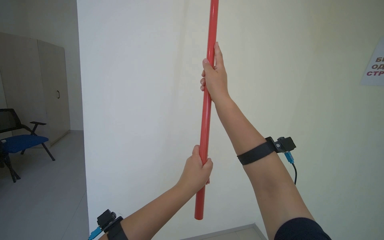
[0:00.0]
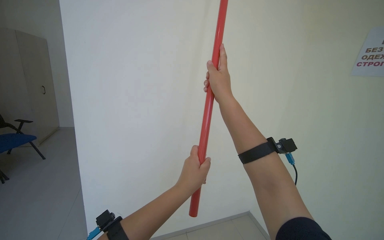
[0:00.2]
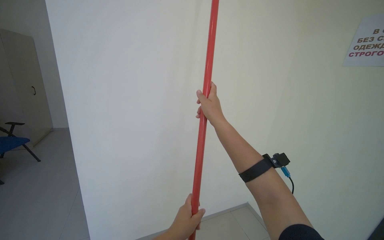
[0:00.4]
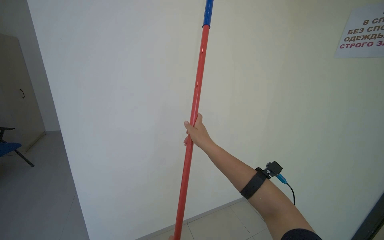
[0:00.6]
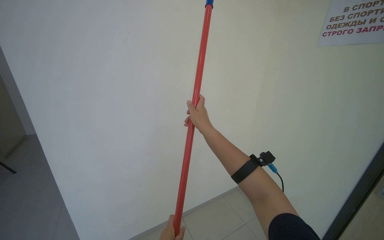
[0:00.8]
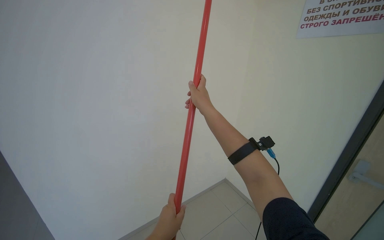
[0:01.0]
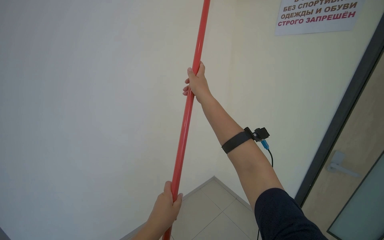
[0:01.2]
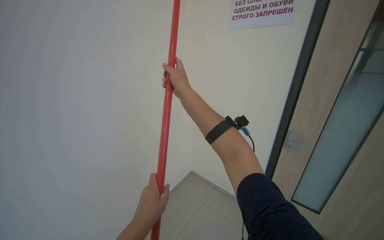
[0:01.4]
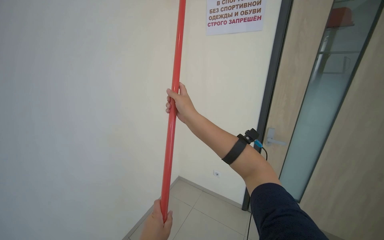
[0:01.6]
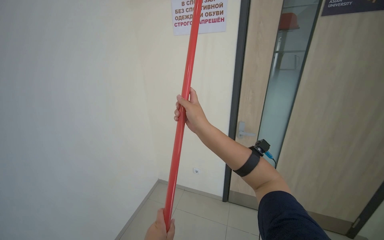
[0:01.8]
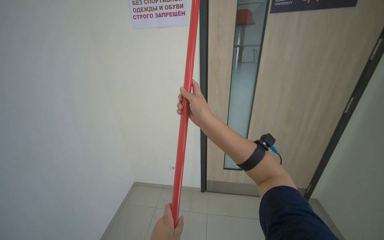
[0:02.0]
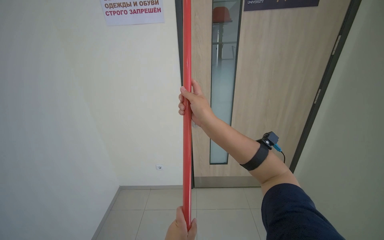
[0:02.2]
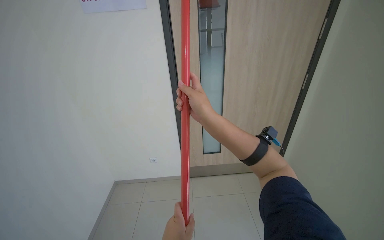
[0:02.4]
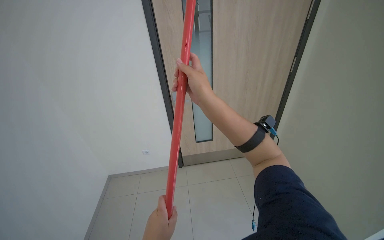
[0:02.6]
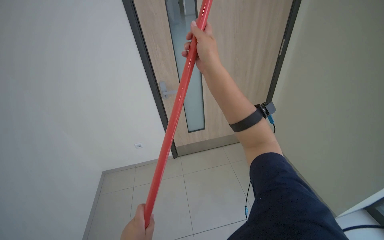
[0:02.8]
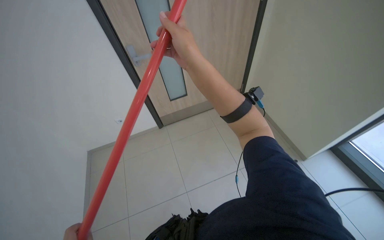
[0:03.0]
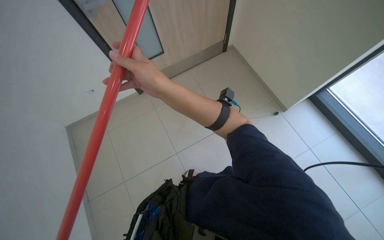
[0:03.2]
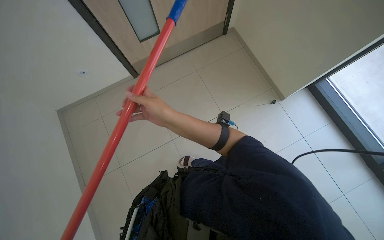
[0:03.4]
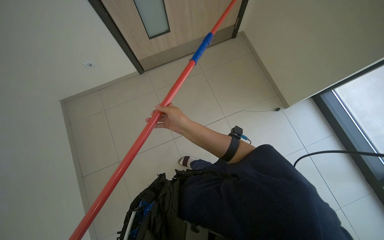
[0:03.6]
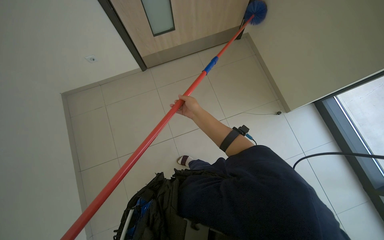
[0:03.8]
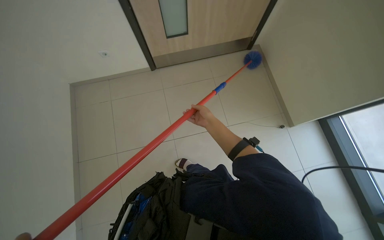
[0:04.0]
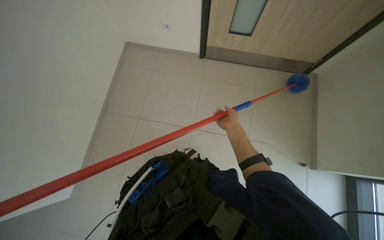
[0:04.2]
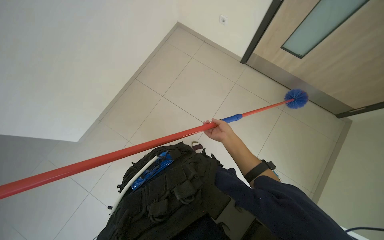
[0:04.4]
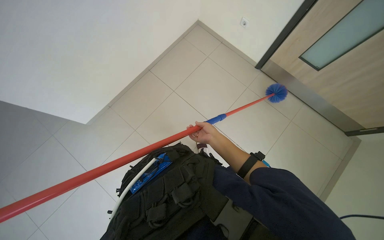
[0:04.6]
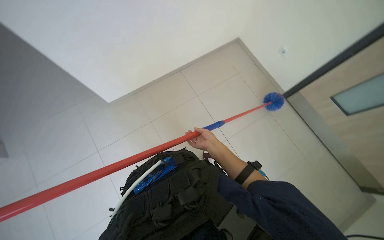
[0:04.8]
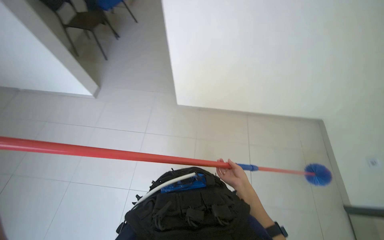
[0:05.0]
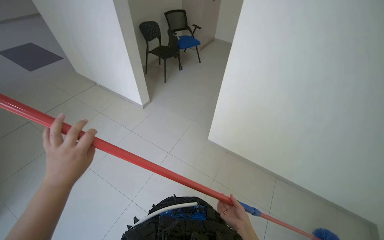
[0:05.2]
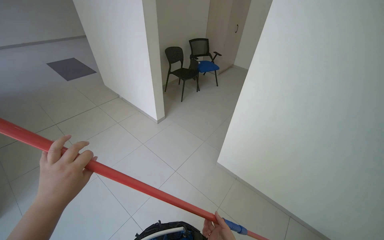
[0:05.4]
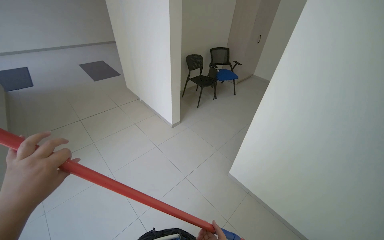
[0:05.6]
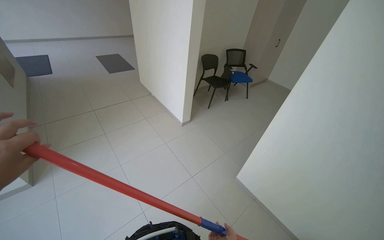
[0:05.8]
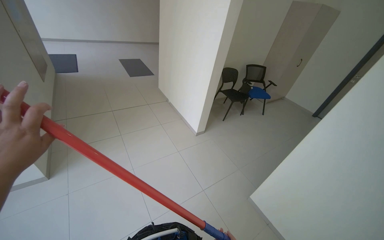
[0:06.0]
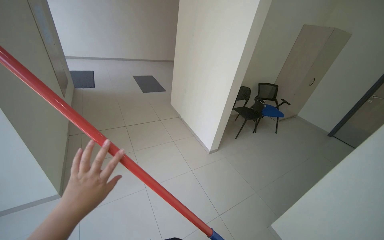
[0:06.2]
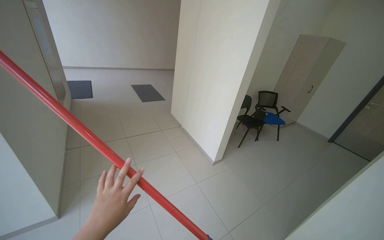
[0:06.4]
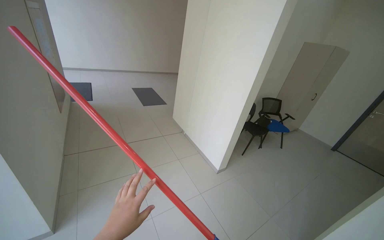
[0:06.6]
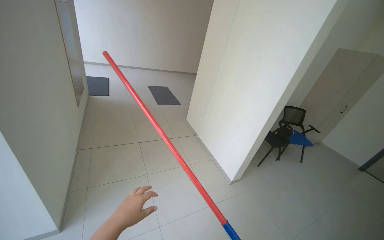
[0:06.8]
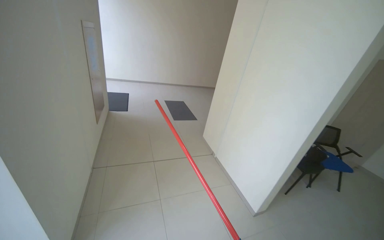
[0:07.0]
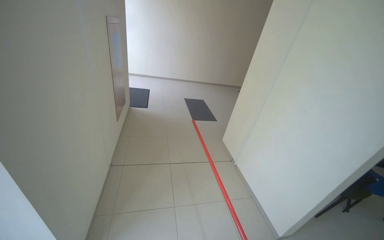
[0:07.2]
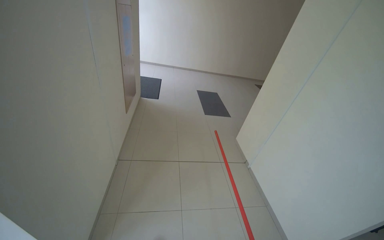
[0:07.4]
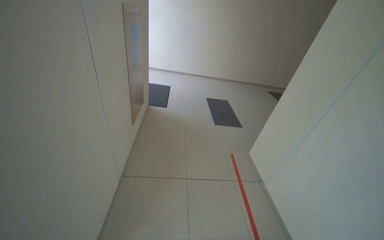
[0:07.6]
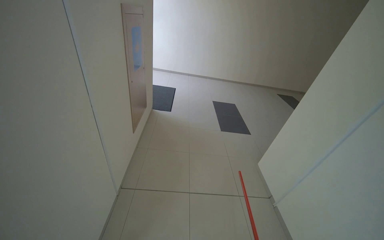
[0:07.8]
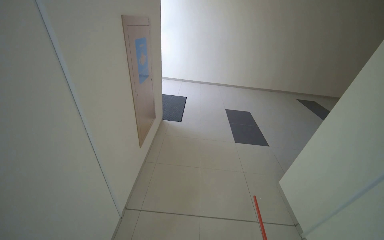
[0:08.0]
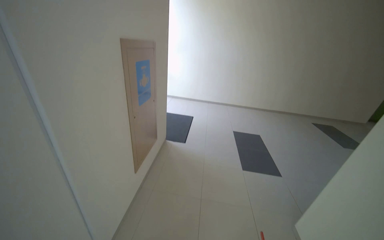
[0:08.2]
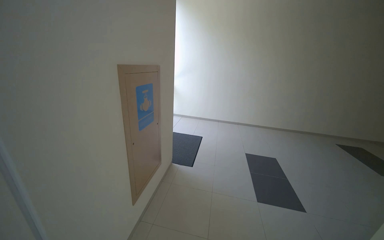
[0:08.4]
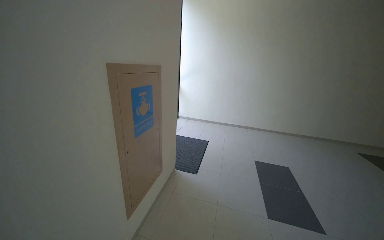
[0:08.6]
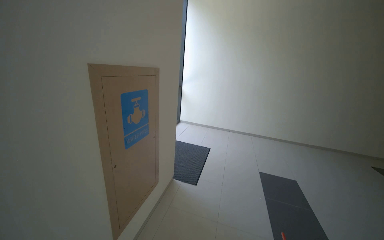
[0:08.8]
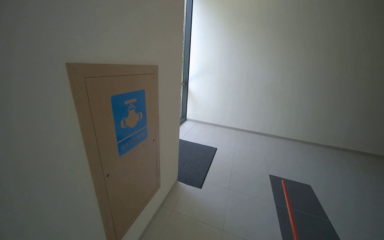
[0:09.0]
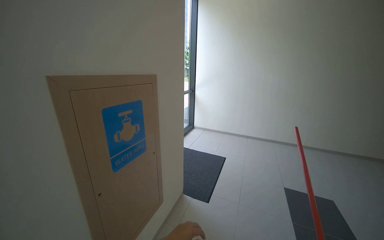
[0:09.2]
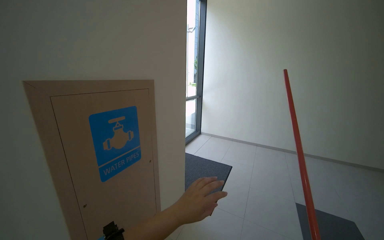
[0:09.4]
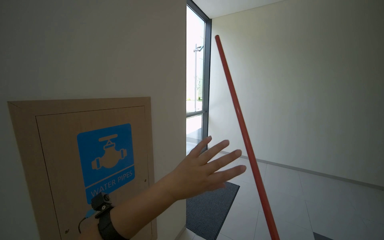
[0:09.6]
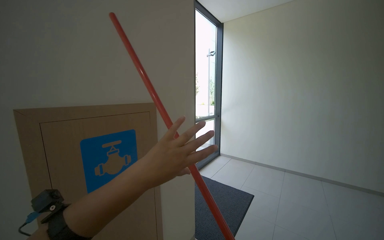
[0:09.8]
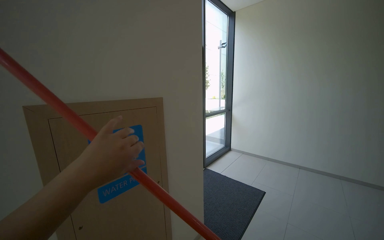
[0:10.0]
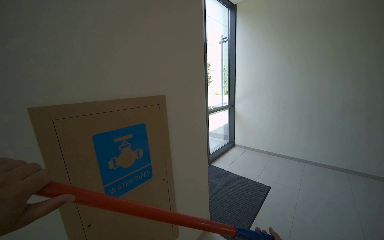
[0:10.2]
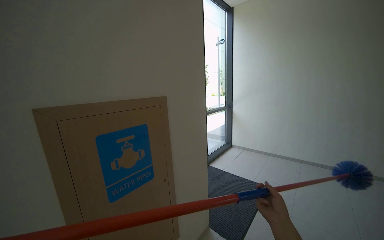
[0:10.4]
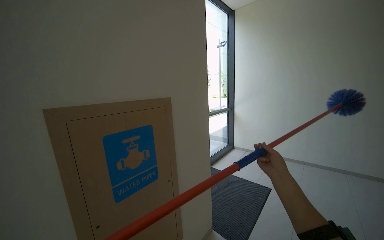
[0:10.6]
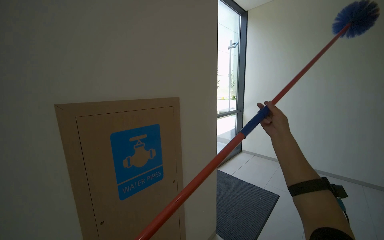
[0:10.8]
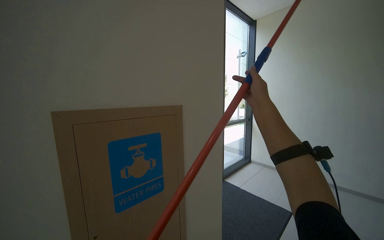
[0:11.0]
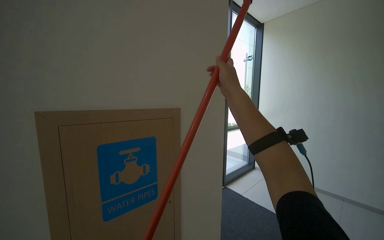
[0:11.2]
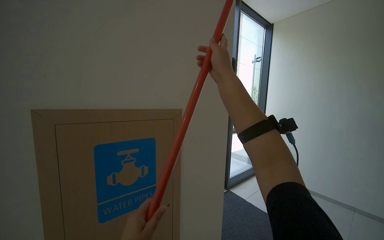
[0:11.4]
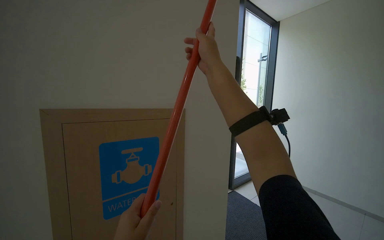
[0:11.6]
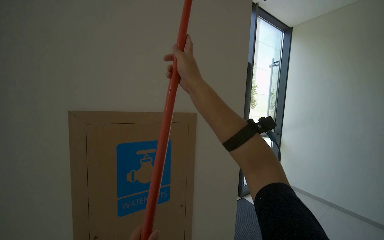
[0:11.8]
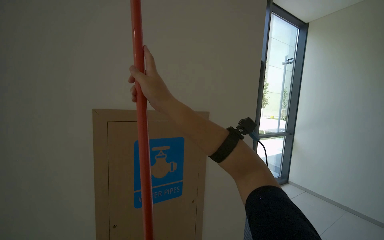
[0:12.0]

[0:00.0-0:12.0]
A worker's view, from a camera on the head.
Job: cleaning windows.
The whole recording: Dusting high surfaces in hallway. The worker uses a duster to clean high glass windows, ceiling corners, and walls in the hallway.
0:00.0 to 0:01.6: The wearer looks some 50 degrees further to the right. The camera pitches downward, by some 15 degrees.
0:01.6 to 0:03.0: The head rotates roughly 60 degrees to the right. The view tilts approximately 30 degrees downward.
0:03.0 to 0:04.4: The view tilts approximately 30 degrees downward. The scene turns approximately 40 degrees clockwise in the picture.
0:06.0 to 0:07.6: The camera is carried approximately 1 m. The wearer's head swings approximately 30 degrees to the left.
0:07.6 to 0:09.0: The head travels about 1 m. The camera sweeps to the left, by approximately 25 degrees. The camera pitches upward, by approximately 20 degrees.
0:09.0 to 0:10.4: The wearer moves roughly 40 cm. The view pans to the left by some 20 degrees.
0:10.4 to 0:12.0: The view pans to the left by roughly 20 degrees. The right hand moves up the picture and to the left, approximately 50 cm.

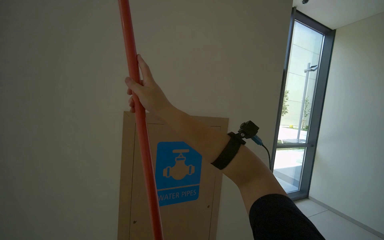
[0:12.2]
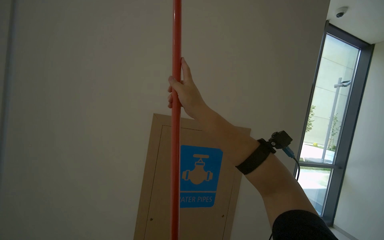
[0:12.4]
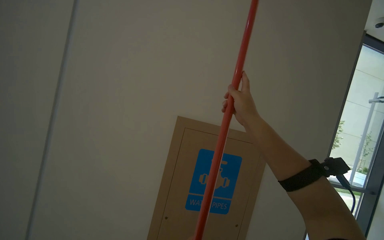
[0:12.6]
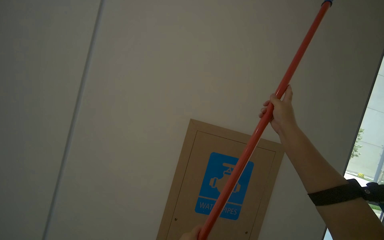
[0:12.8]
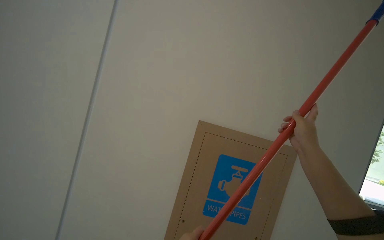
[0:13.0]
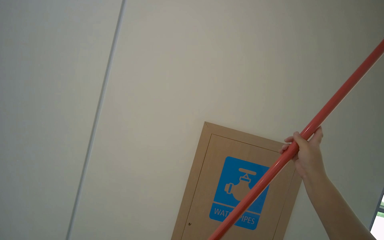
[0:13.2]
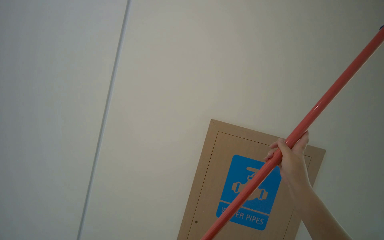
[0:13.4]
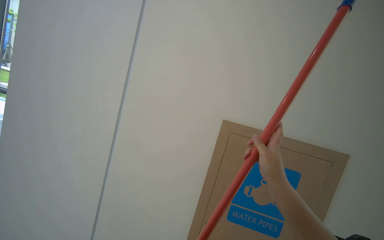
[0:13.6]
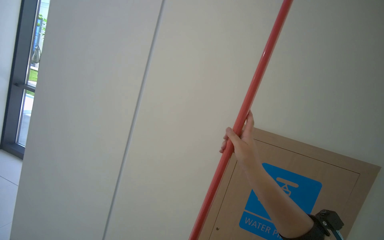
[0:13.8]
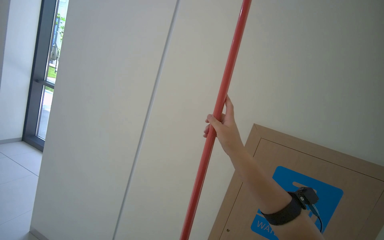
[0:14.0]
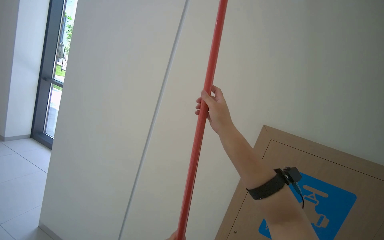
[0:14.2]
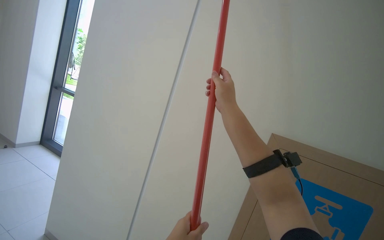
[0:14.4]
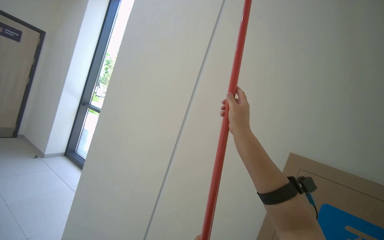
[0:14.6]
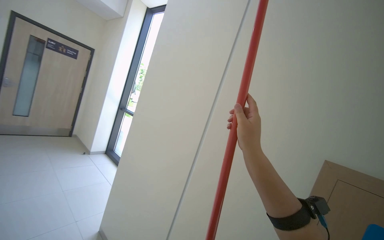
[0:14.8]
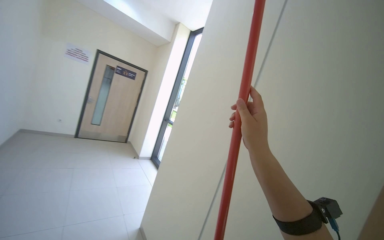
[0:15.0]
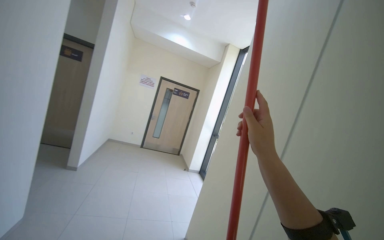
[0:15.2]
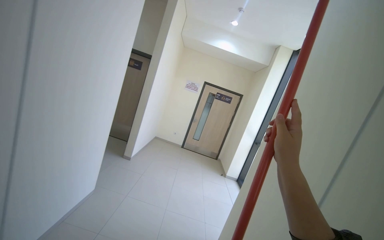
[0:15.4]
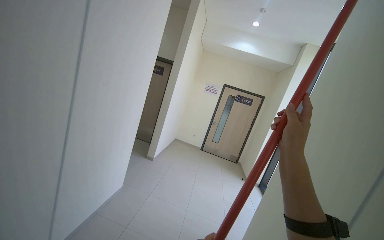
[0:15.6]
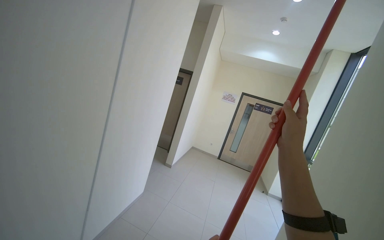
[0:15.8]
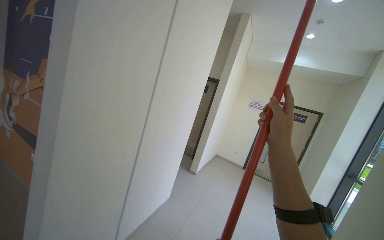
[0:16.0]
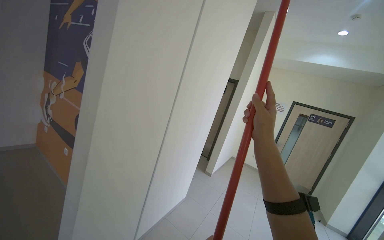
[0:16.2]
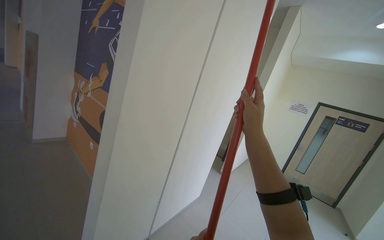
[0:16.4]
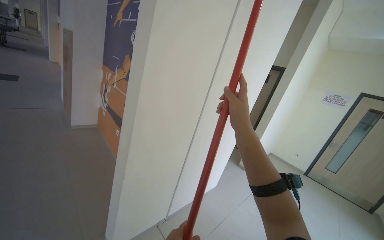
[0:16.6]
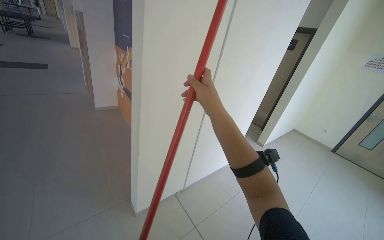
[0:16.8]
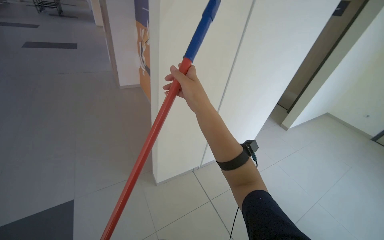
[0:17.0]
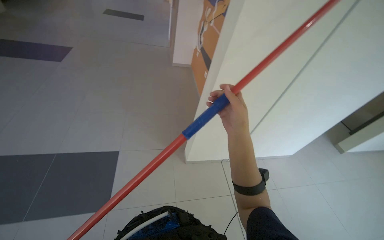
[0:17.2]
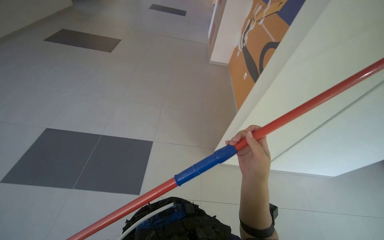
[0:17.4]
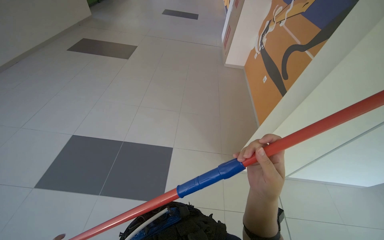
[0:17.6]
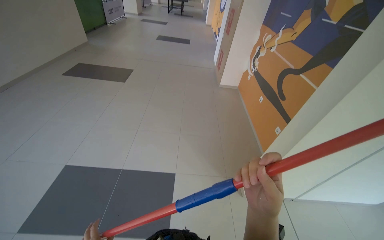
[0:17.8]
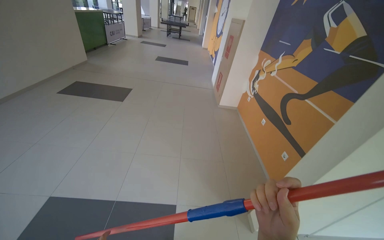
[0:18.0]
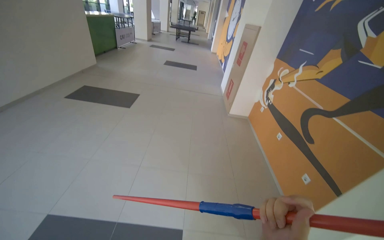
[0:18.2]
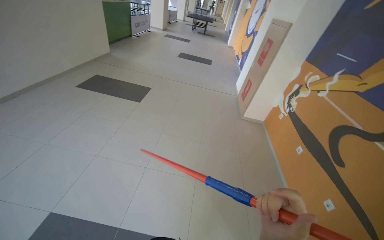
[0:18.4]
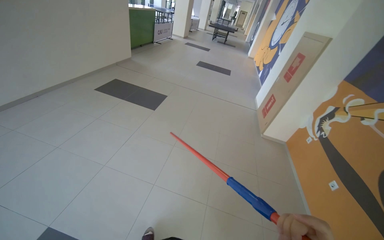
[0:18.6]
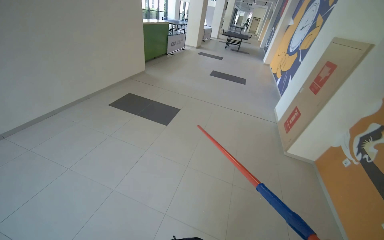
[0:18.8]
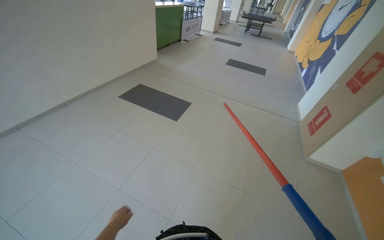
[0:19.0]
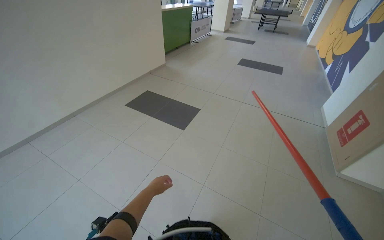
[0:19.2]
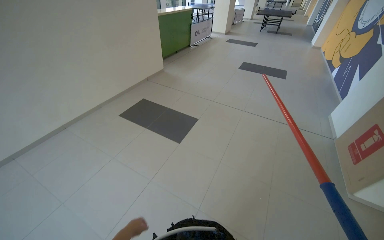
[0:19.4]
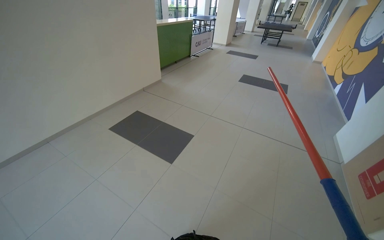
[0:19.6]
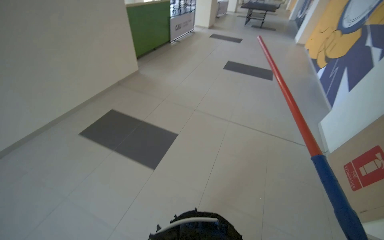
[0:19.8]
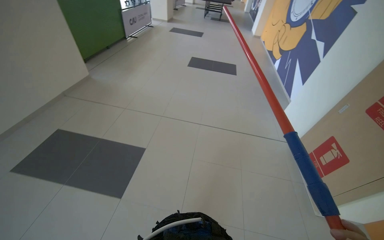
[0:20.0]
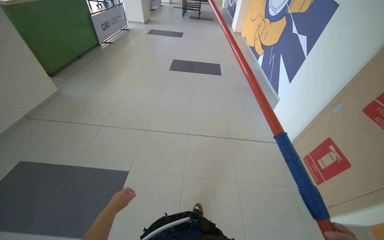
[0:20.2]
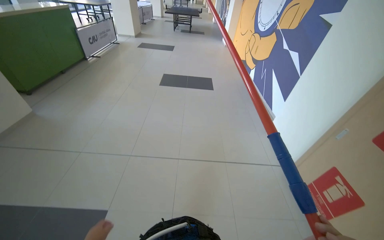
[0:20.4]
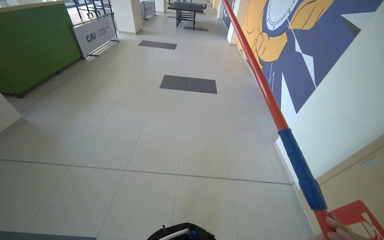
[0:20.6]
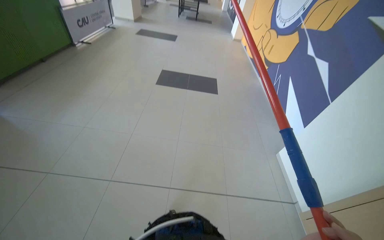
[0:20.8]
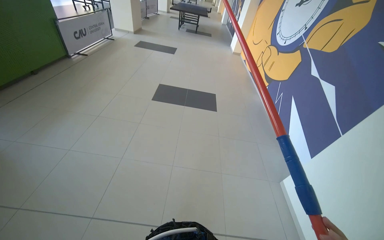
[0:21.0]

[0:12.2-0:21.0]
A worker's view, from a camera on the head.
Job: cleaning windows.
The whole recording: Dusting high surfaces in hallway. The worker uses a duster to clean high glass windows, ceiling corners, and walls in the hallway.
0:15.2 to 0:16.6: The wearer's head swings about 60 degrees to the left.
0:16.6 to 0:18.0: The head rotates roughly 50 degrees to the left.
0:18.0 to 0:19.6: The wearer moves about 1.5 m. The head turns to the left by some 30 degrees.
0:19.6 to 0:21.0: The camera travels roughly 2 m. The head rotates some 25 degrees to the right.
